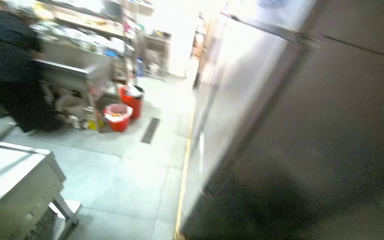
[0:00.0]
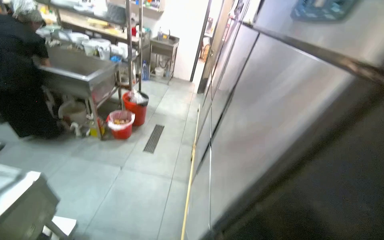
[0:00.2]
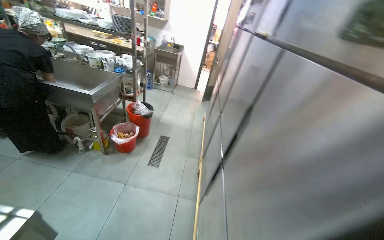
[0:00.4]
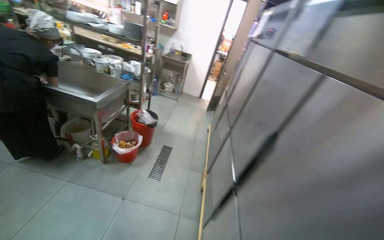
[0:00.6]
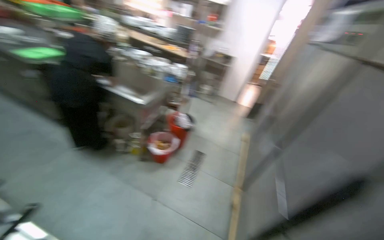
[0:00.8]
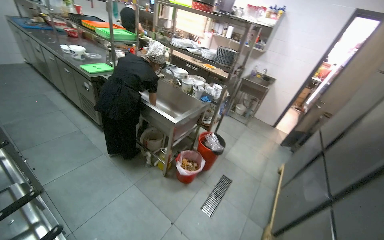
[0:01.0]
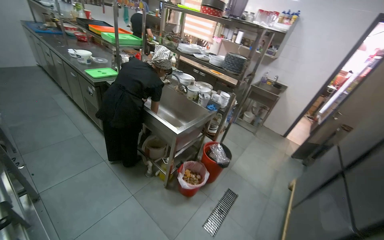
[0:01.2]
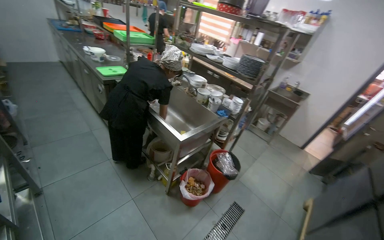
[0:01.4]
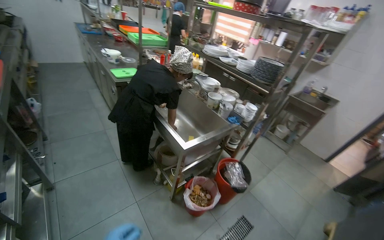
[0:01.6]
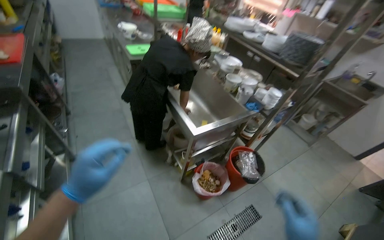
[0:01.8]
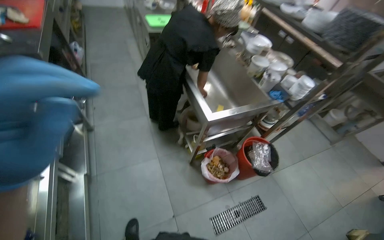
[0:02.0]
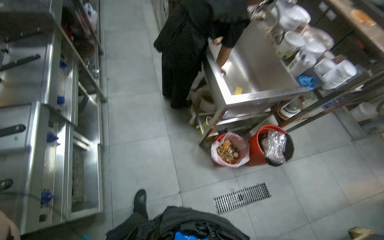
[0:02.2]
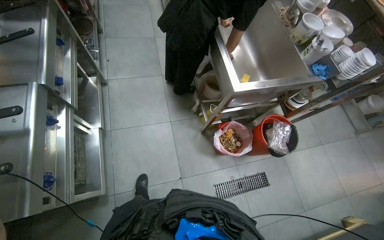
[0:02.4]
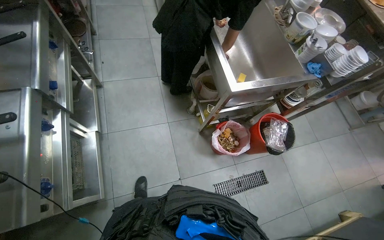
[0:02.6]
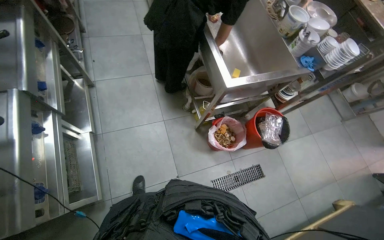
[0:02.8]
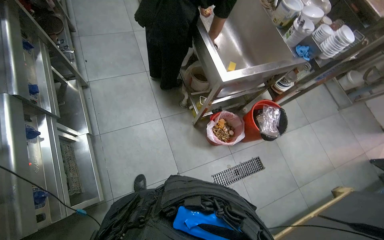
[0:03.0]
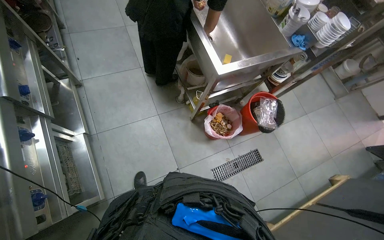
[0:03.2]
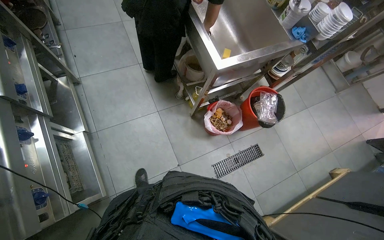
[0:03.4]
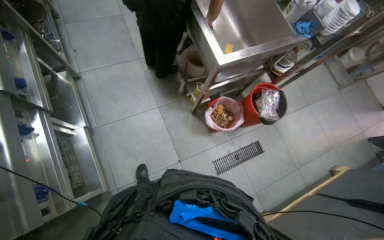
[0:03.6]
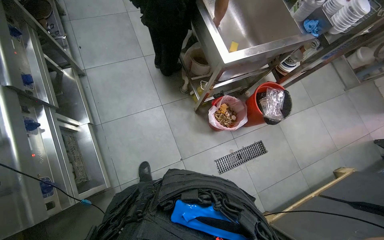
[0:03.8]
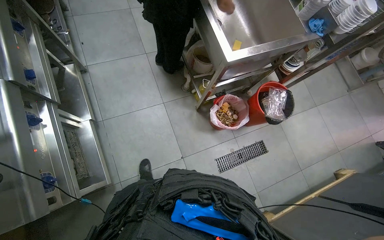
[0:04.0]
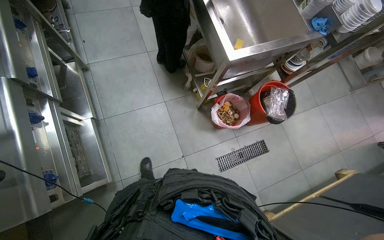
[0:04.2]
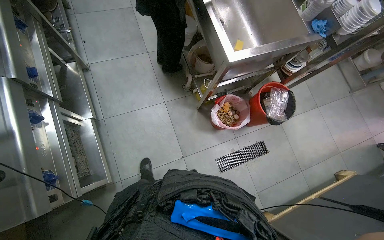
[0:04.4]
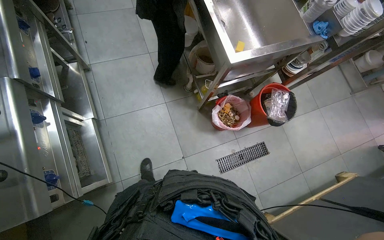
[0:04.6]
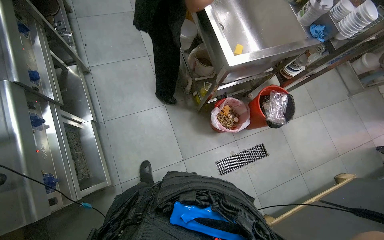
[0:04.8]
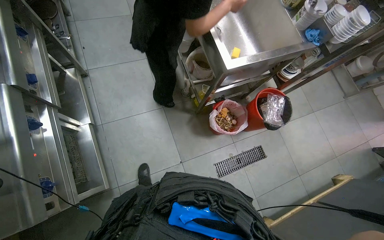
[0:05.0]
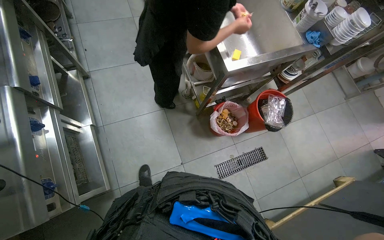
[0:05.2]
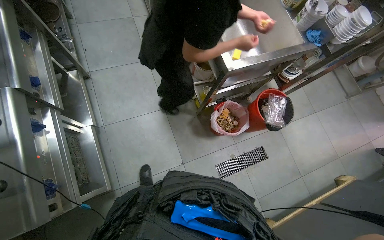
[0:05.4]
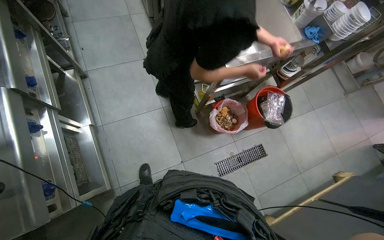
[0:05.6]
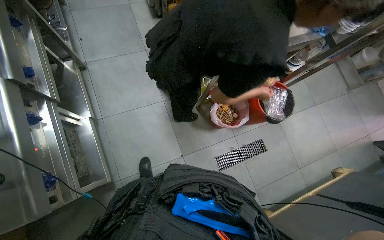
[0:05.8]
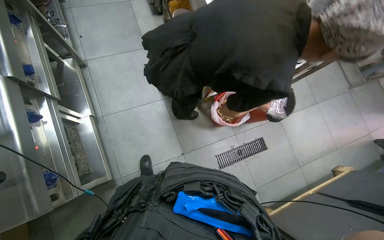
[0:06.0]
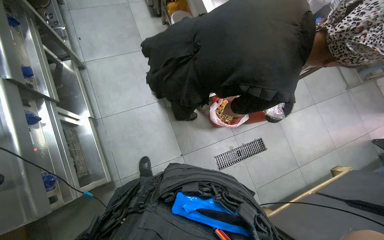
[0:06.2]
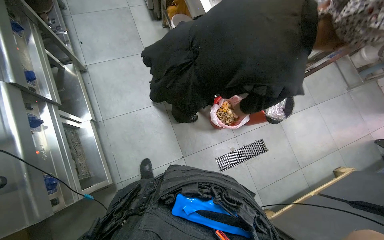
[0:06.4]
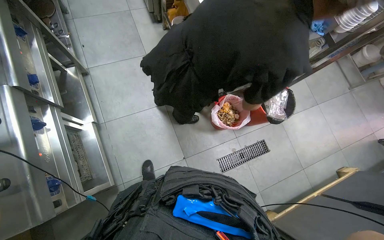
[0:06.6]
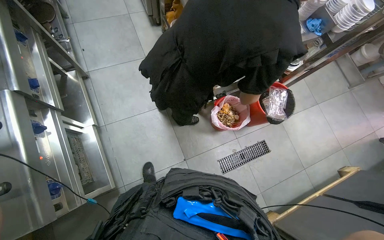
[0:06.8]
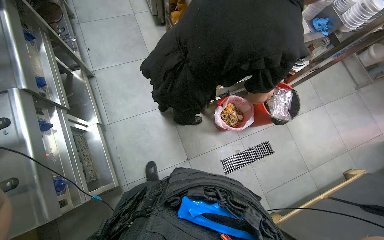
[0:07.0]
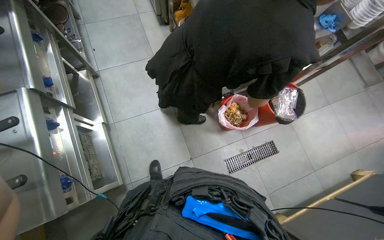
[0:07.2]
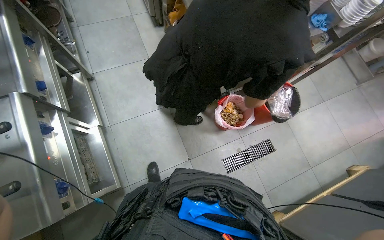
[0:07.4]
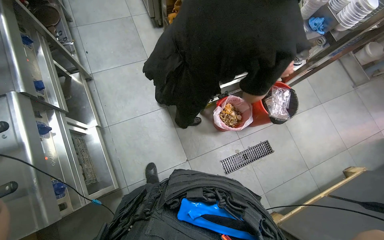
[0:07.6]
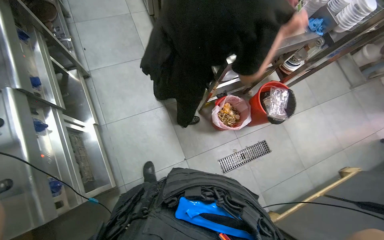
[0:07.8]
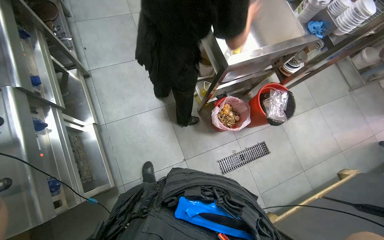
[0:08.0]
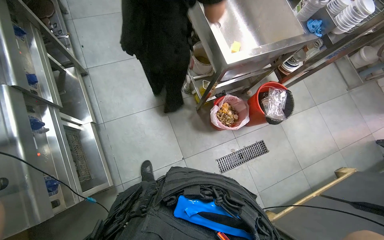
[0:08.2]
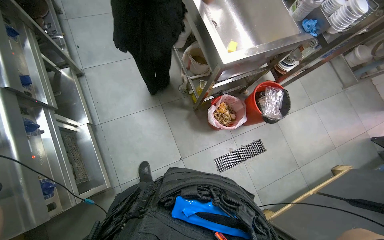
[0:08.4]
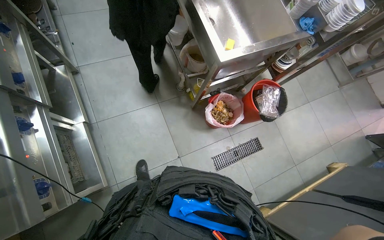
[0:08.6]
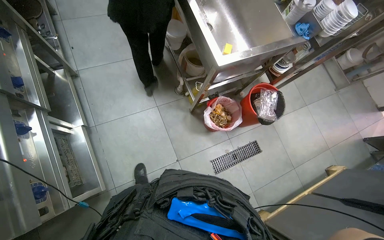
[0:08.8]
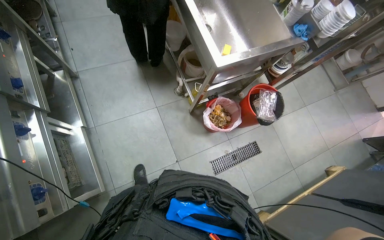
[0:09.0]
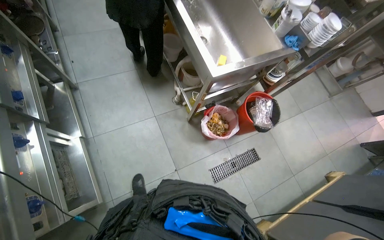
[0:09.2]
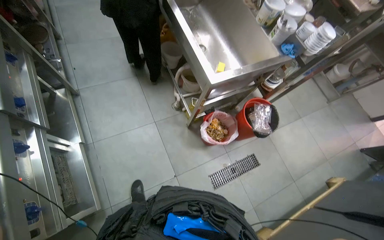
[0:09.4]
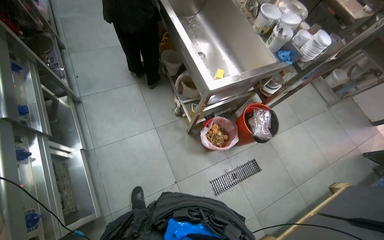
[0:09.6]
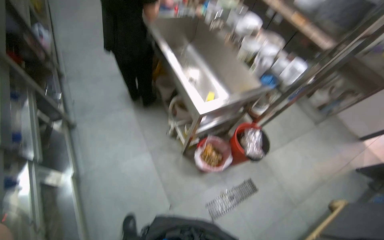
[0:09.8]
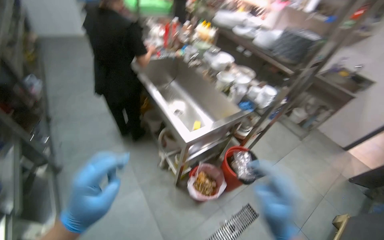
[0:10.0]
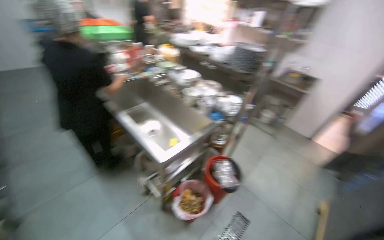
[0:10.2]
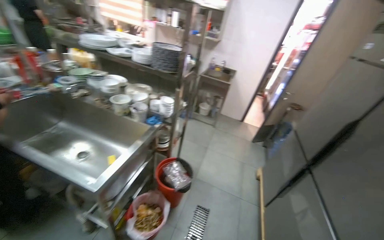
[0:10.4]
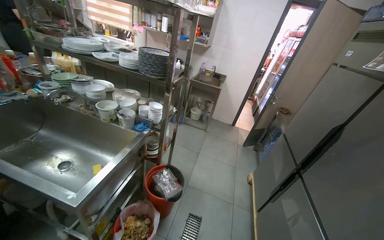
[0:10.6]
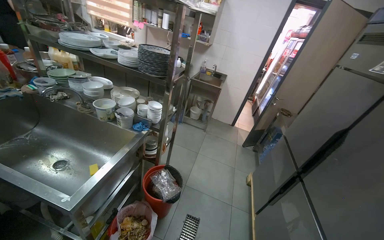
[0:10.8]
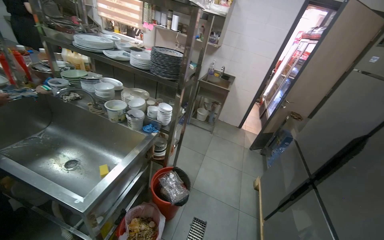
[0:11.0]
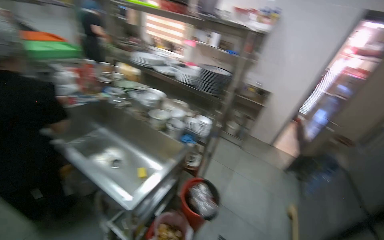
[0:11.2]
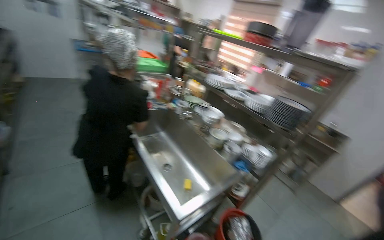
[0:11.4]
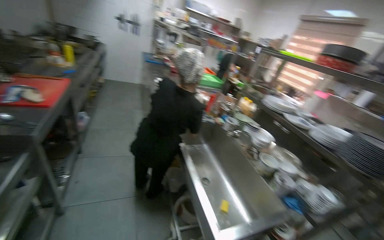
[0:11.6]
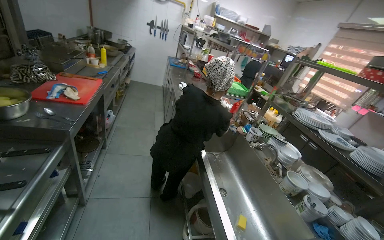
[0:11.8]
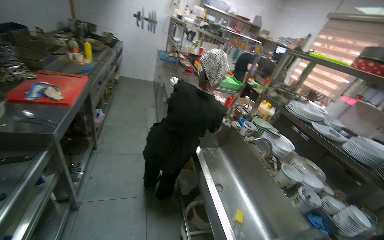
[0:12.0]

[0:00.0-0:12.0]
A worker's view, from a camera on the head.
Job: preparing food.
The whole recording: Managing meal and storing product in refrigerator. The worker manages the boiling meal and places the product into the refrigerator.
0:00.0 to 0:01.6: The head travels roughly 1 m. The wearer looks some 50 degrees further to the left. The camera pitches upward, by roughly 15 degrees.
0:01.6 to 0:03.0: The wearer looks approximately 15 degrees further to the left. The view tilts about 30 degrees downward.
0:09.0 to 0:10.4: The head turns to the right by roughly 45 degrees. The wearer looks some 30 degrees further upward.
0:10.4 to 0:12.0: The camera travels approximately 40 cm. The wearer's head swings about 55 degrees to the left. The wearer looks about 15 degrees further upward.

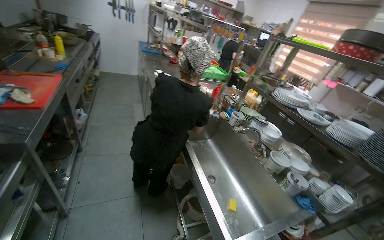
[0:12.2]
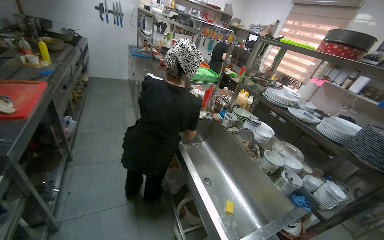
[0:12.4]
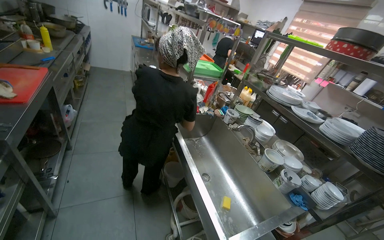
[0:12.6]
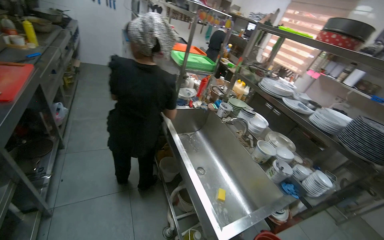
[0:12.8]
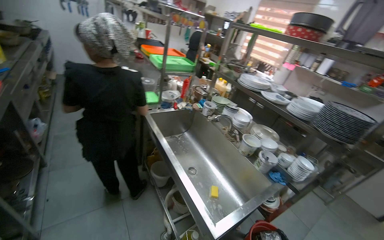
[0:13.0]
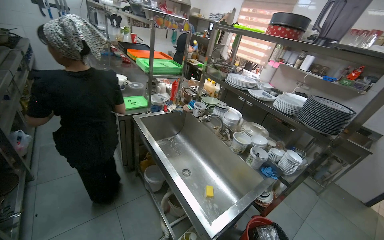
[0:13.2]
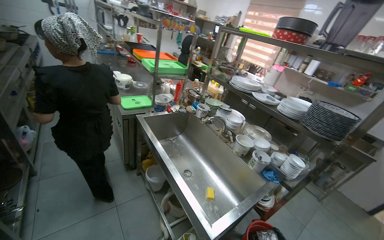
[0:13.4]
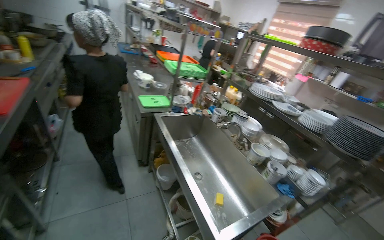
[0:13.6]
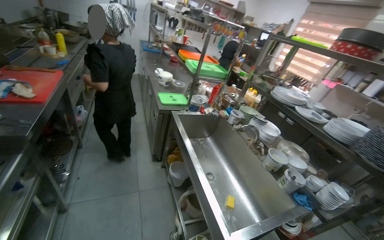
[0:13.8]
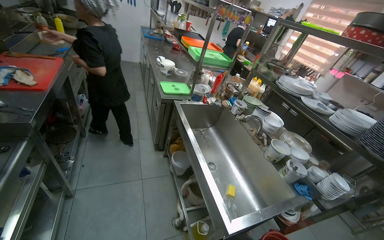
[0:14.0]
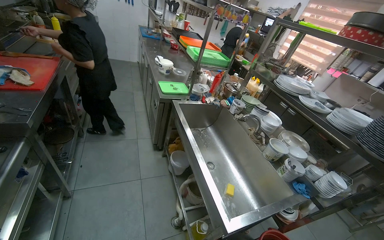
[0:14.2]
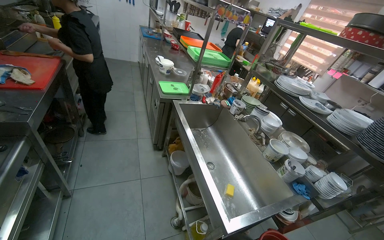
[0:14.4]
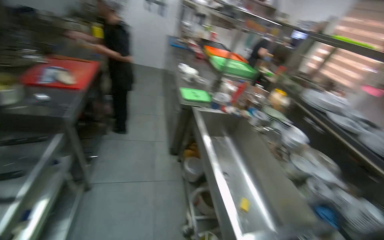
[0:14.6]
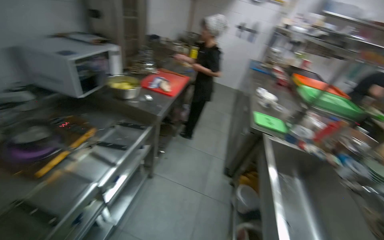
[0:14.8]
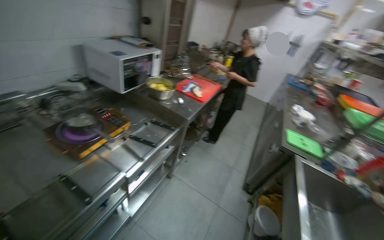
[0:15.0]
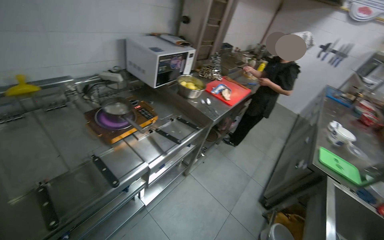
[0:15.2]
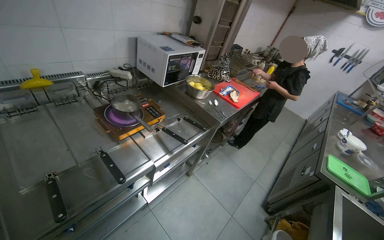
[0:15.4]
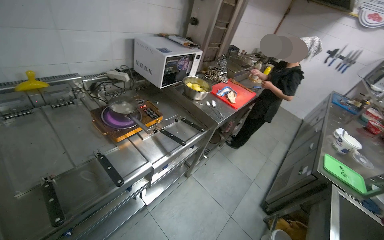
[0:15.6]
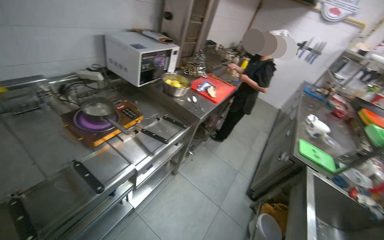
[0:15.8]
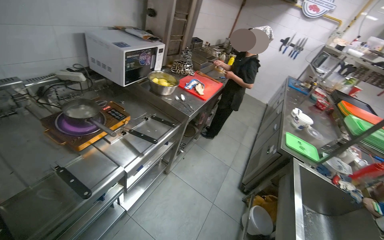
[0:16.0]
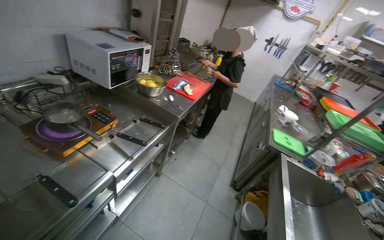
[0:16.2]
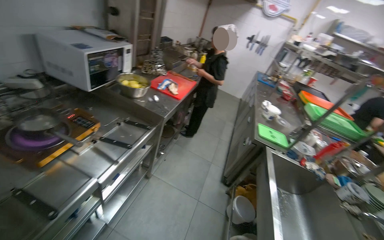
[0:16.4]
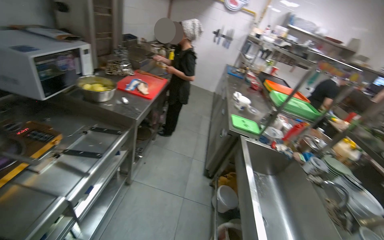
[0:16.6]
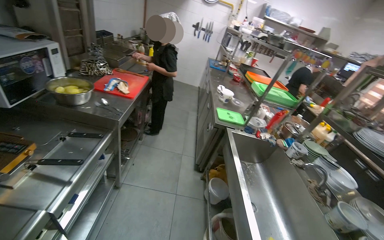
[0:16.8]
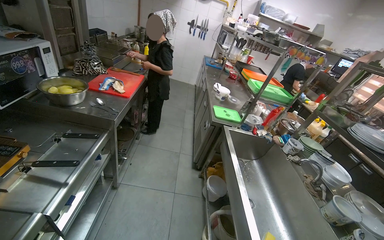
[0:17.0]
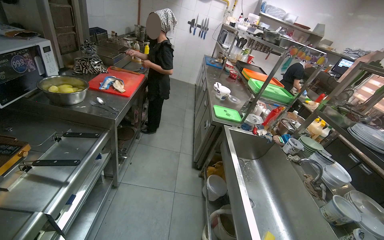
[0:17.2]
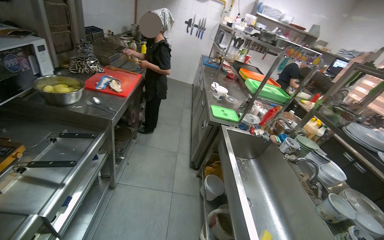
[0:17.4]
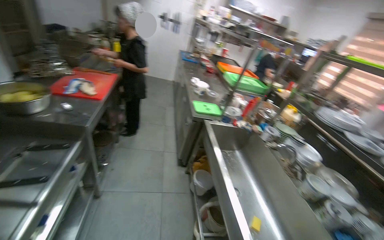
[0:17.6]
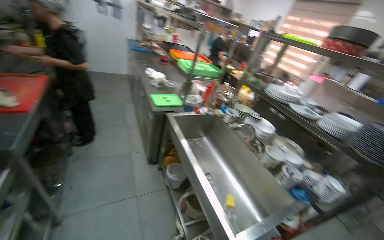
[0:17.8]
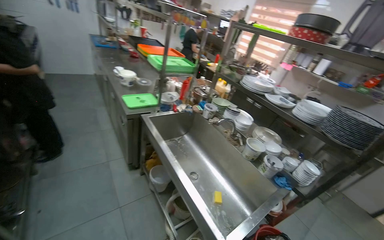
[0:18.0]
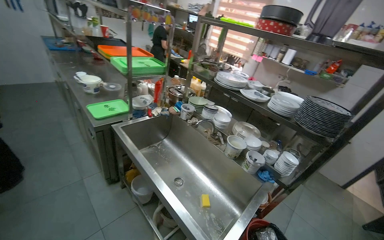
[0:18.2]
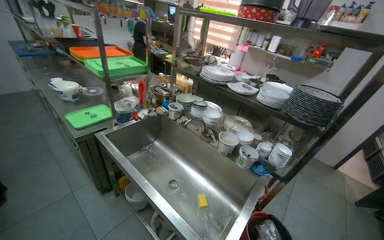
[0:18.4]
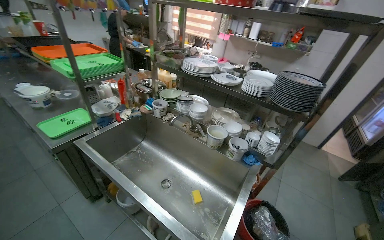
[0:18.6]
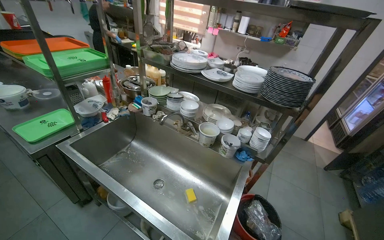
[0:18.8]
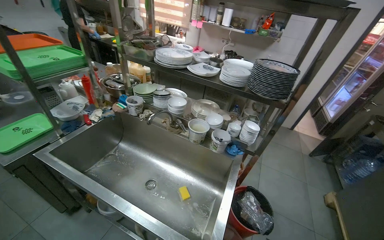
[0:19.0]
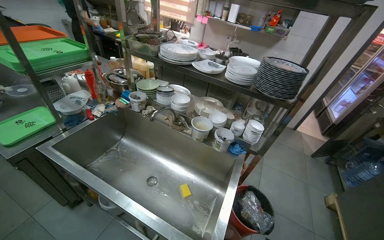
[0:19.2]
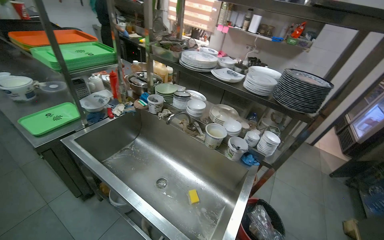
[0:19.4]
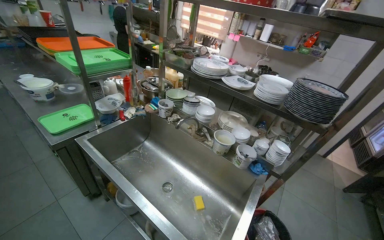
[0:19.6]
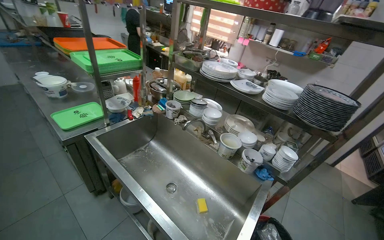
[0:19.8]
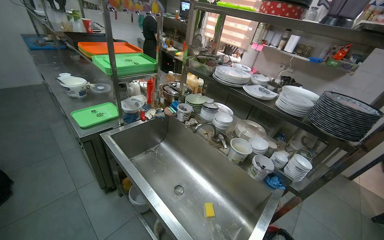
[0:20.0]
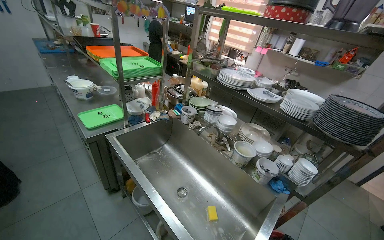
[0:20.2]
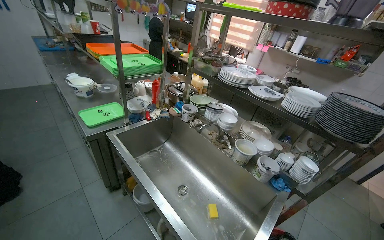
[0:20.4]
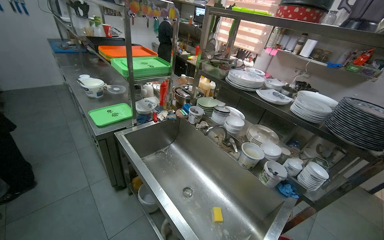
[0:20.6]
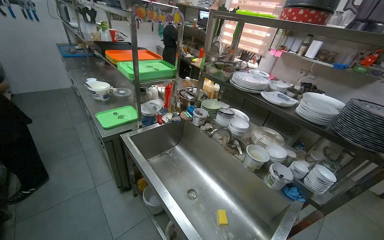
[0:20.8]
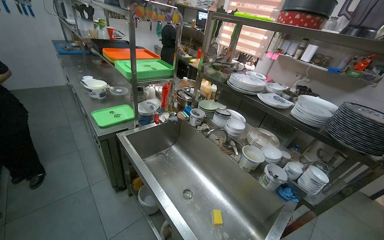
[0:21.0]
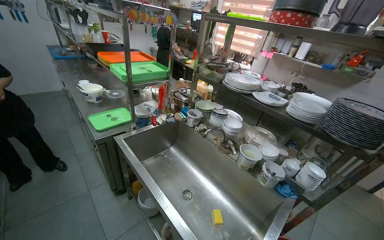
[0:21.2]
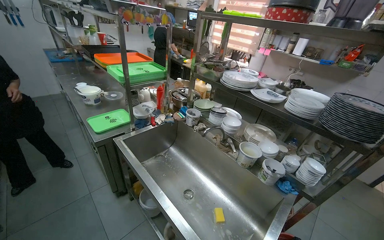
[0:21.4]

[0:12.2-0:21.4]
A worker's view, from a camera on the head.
Job: preparing food.
The whole recording: Managing meal and storing product in refrigerator. The worker manages the boiling meal and places the product into the refrigerator.
0:13.8 to 0:15.2: The wearer's head swings some 60 degrees to the left.
0:16.8 to 0:18.4: The wearer's head swings about 50 degrees to the right. The view tilts roughly 10 degrees downward.
